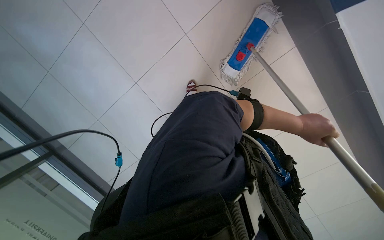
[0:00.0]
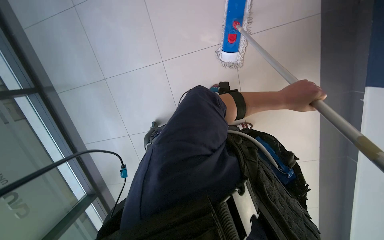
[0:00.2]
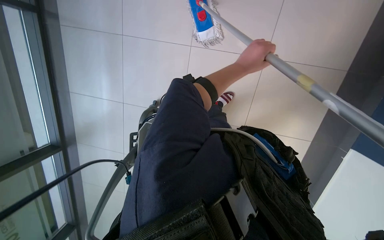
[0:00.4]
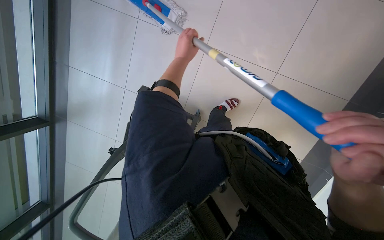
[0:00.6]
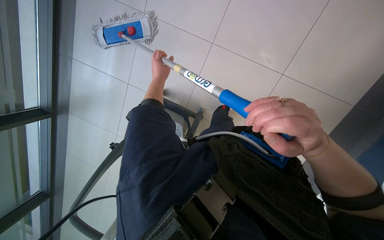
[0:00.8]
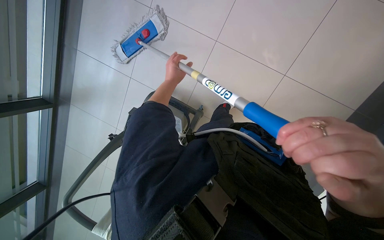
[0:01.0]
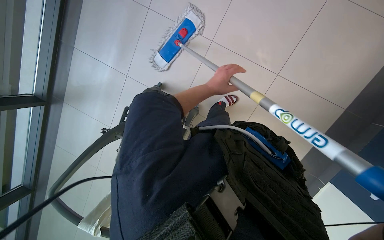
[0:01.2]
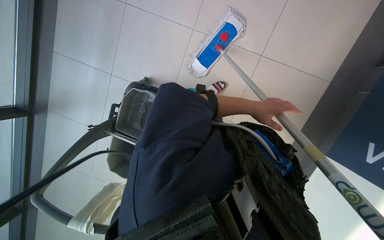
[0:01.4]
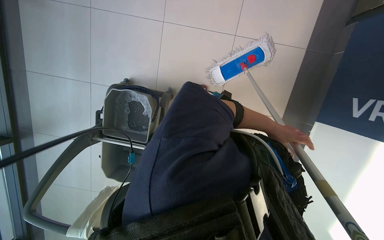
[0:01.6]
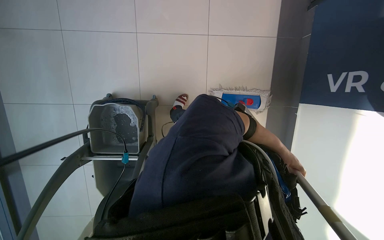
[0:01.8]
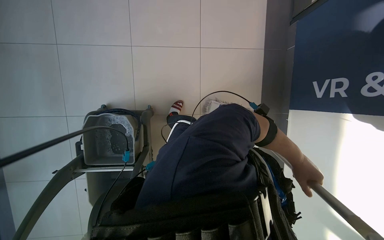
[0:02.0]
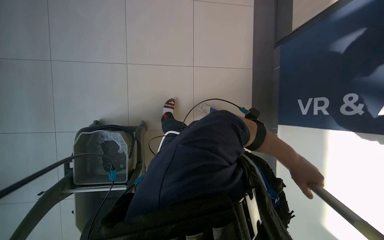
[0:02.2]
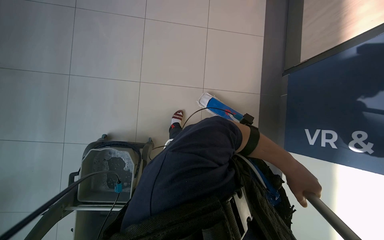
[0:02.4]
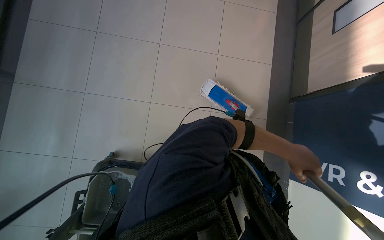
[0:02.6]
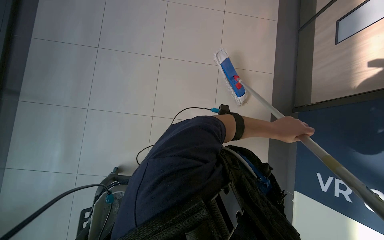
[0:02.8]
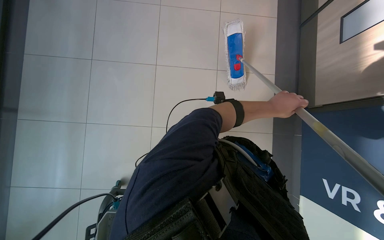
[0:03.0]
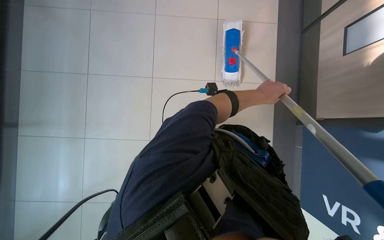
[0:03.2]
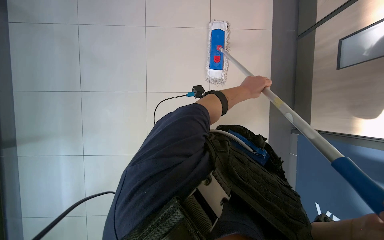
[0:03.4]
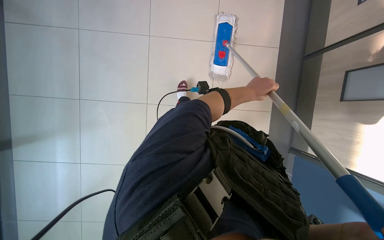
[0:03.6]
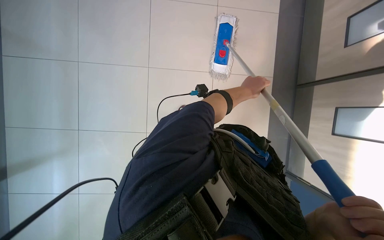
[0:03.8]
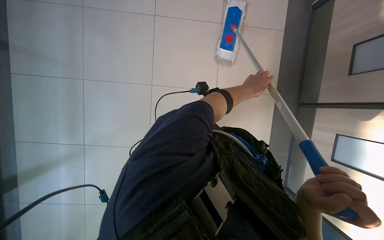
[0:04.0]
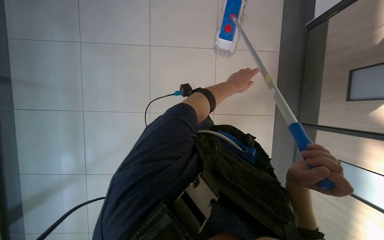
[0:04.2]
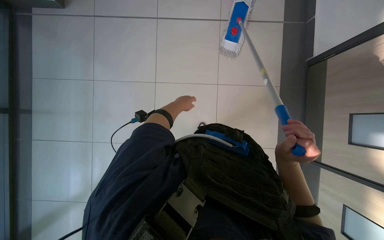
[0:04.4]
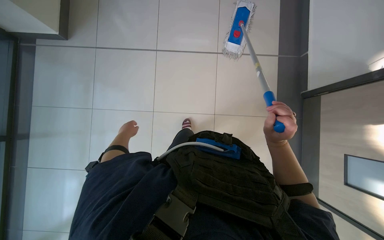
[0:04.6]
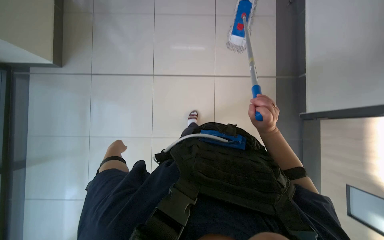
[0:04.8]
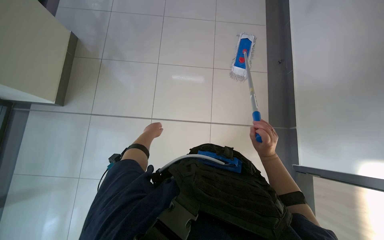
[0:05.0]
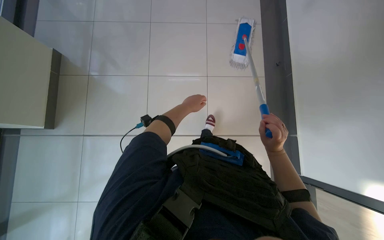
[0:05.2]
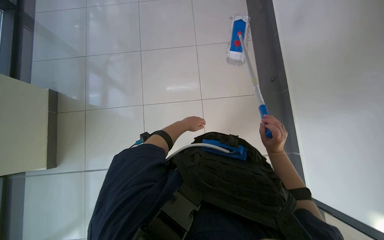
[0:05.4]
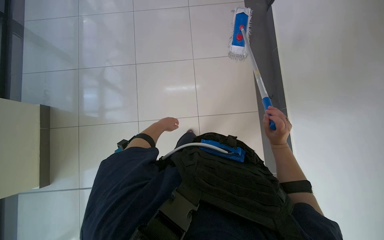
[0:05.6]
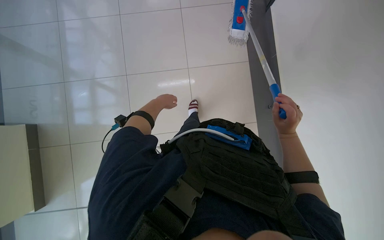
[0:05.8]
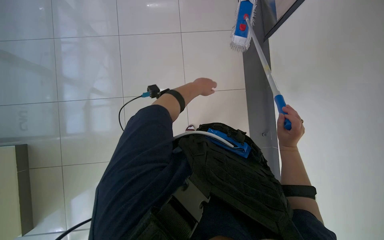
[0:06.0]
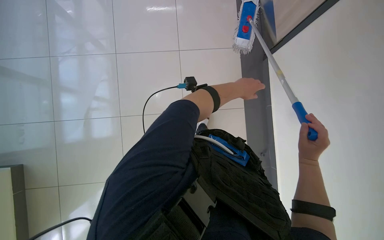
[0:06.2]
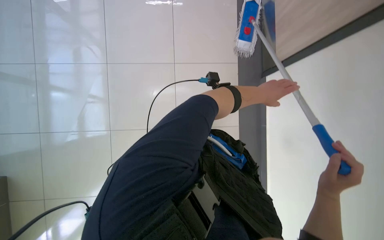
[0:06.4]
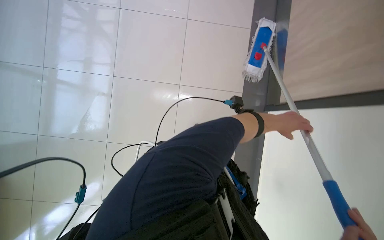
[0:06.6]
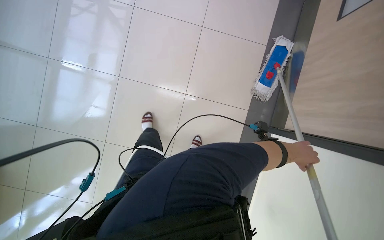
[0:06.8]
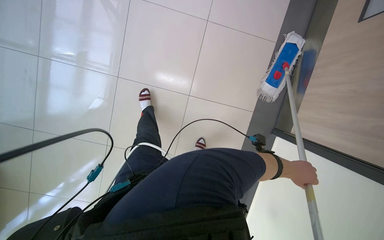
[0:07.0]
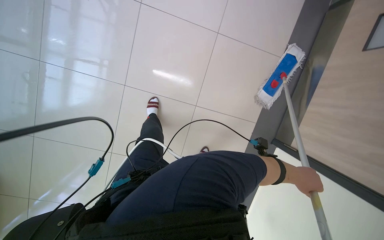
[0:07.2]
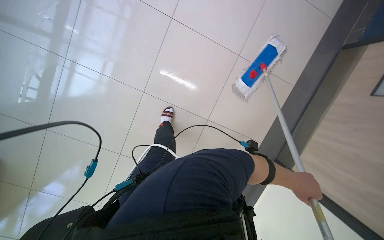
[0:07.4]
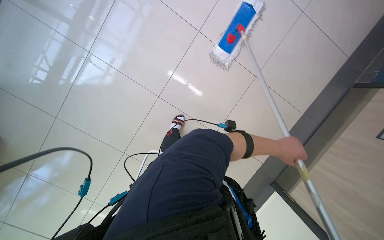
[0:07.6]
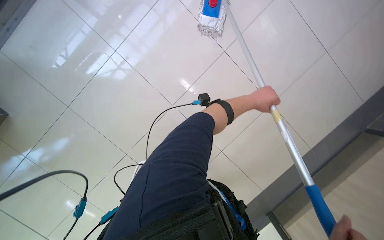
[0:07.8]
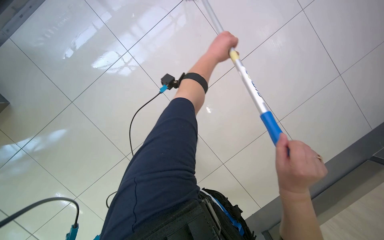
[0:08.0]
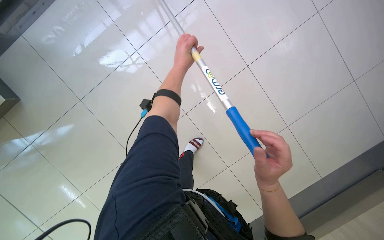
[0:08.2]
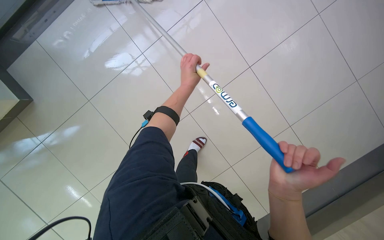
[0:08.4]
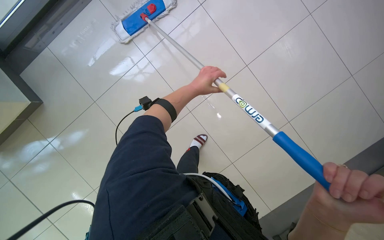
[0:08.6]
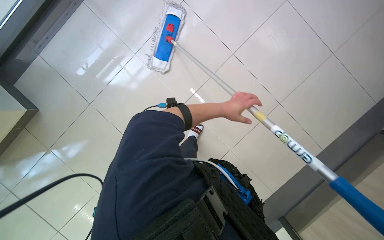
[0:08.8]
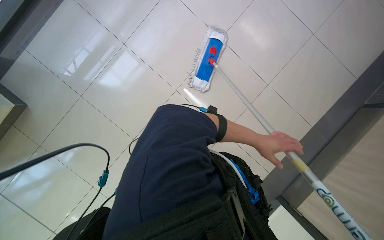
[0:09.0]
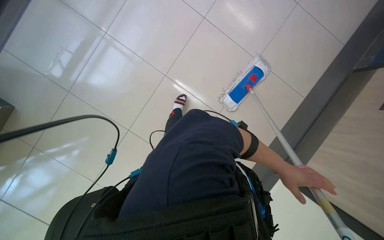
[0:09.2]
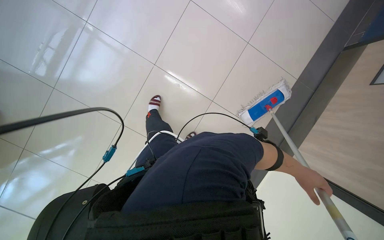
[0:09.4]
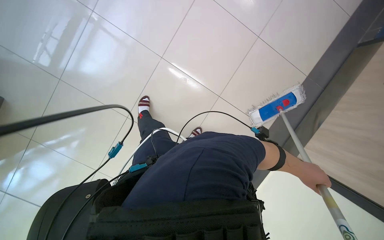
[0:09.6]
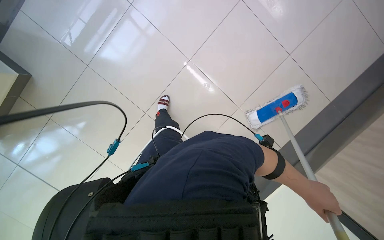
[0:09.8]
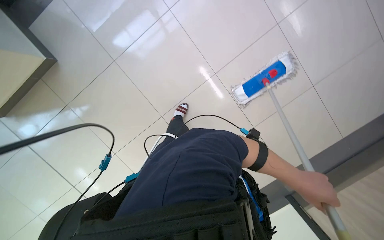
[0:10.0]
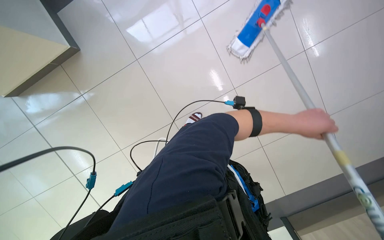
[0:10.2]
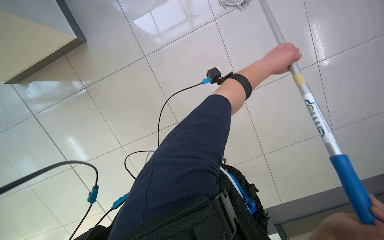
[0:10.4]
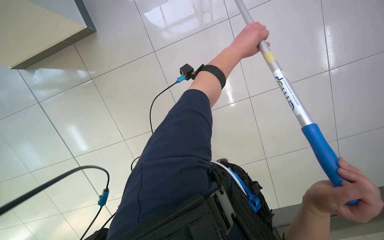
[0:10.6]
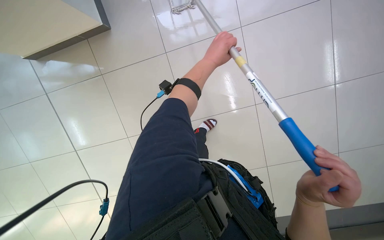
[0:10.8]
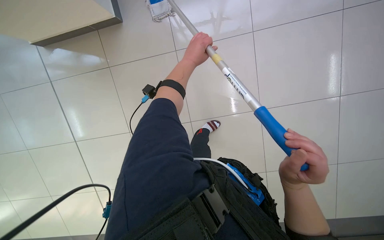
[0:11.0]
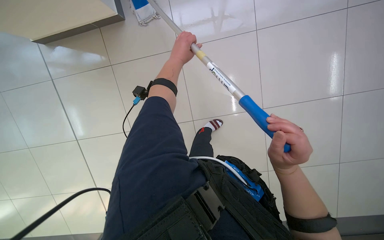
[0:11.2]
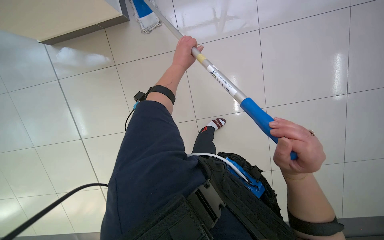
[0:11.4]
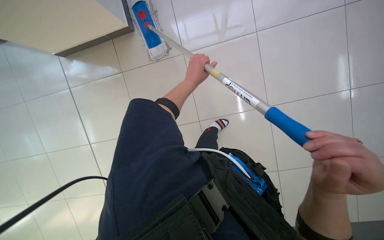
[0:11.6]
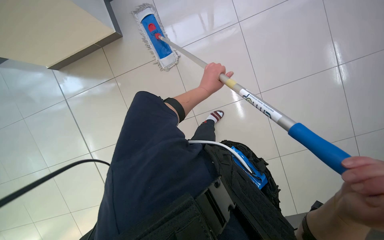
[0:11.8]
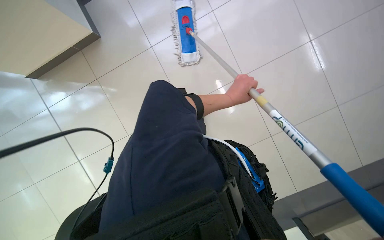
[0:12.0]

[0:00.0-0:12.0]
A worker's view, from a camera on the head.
Job: mopping floor.
The whole recording: Mopping tiled floor. The worker mops the tiled floor, occasionally moving the mop bucket and cleaning the mop head.
0:00.0 to 0:01.6: The view pans to the left by some 20 degrees.
0:01.6 to 0:03.0: The head travels about 40 cm. The camera pitches upward, by about 20 degrees.
0:03.0 to 0:04.4: The left hand moves farther from the camera and to the left, roughly 35 cm.
0:04.4 to 0:06.0: The view tips upward by approximately 15 degrees. The right hand shifts some 25 cm farther from the camera.
0:06.0 to 0:07.6: The left hand travels to the right by some 15 cm.
0:07.6 to 0:09.0: The camera sweeps to the left, by approximately 35 degrees.
0:09.0 to 0:10.4: The head turns to the left by approximately 40 degrees. The camera pitches upward, by some 15 degrees.

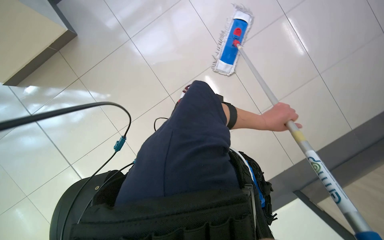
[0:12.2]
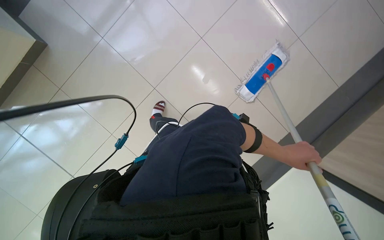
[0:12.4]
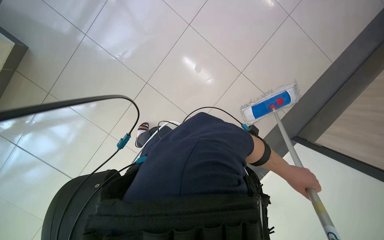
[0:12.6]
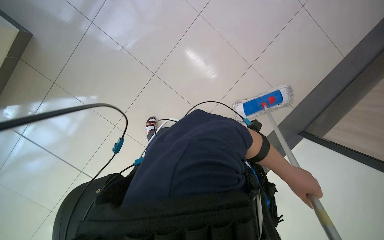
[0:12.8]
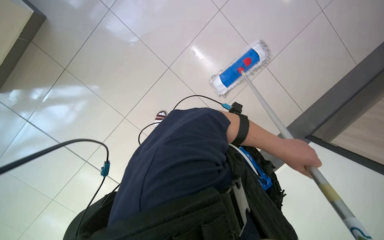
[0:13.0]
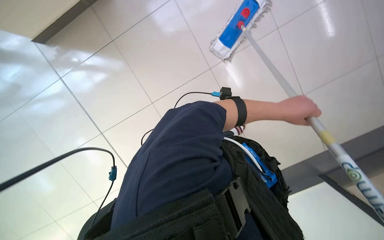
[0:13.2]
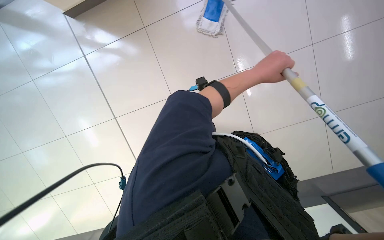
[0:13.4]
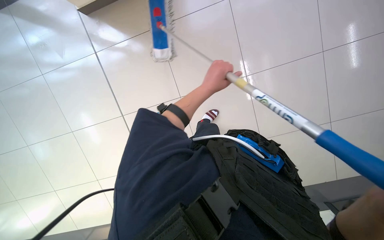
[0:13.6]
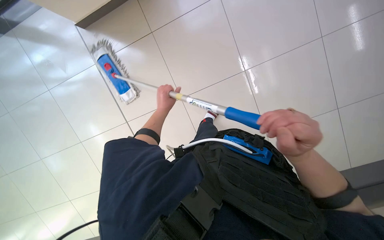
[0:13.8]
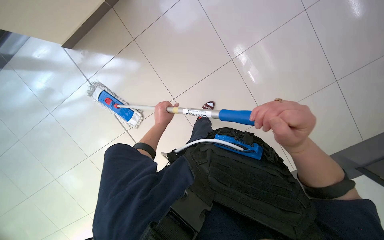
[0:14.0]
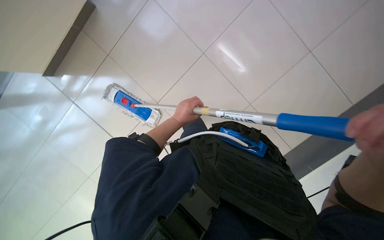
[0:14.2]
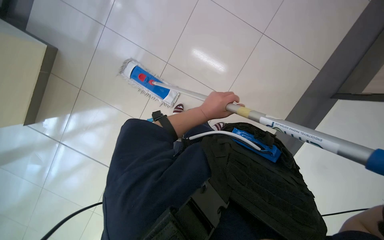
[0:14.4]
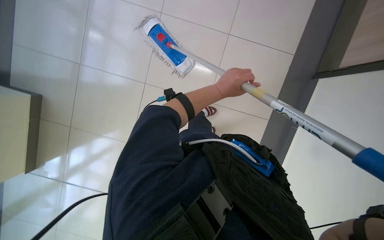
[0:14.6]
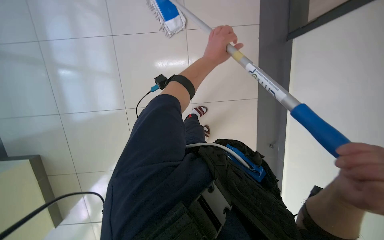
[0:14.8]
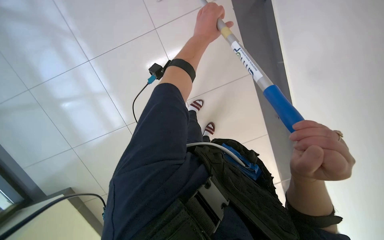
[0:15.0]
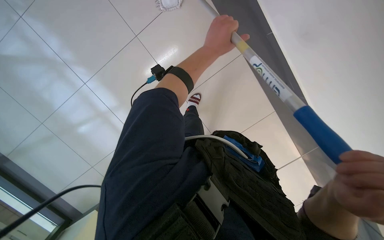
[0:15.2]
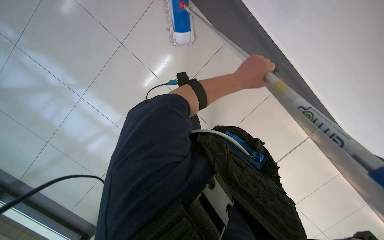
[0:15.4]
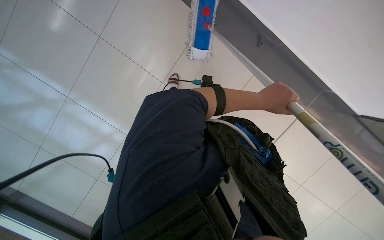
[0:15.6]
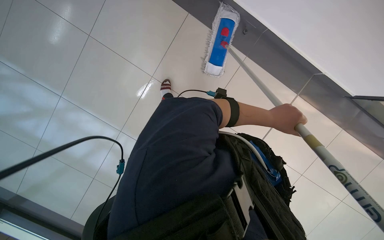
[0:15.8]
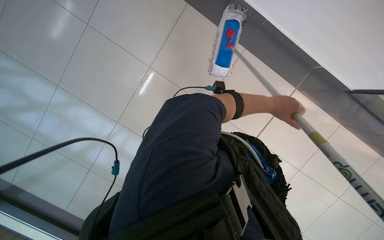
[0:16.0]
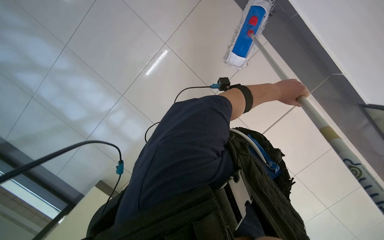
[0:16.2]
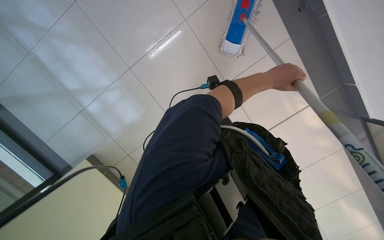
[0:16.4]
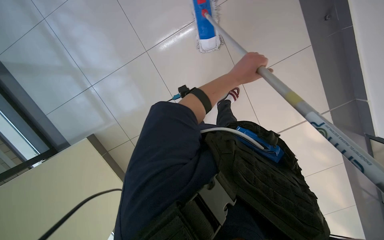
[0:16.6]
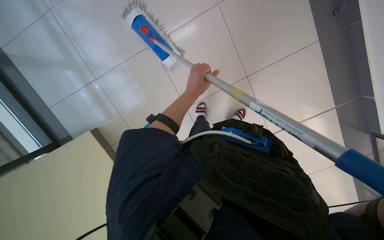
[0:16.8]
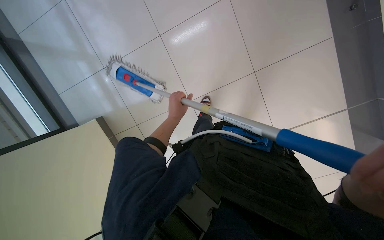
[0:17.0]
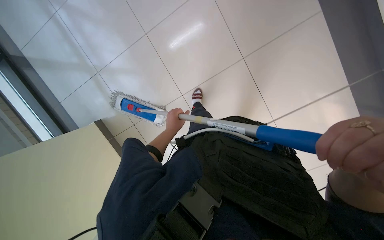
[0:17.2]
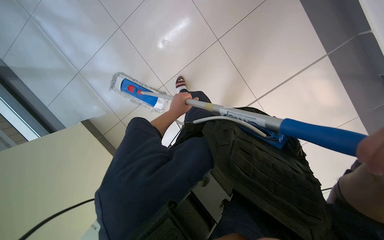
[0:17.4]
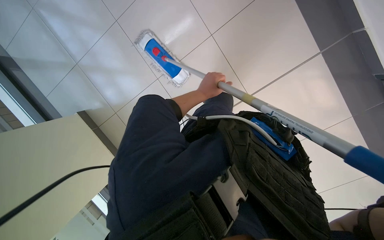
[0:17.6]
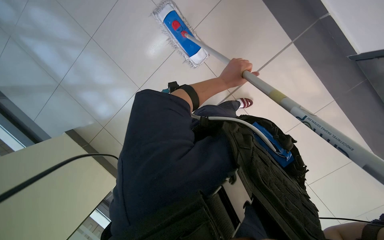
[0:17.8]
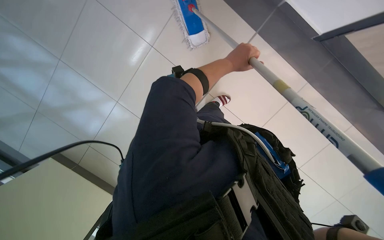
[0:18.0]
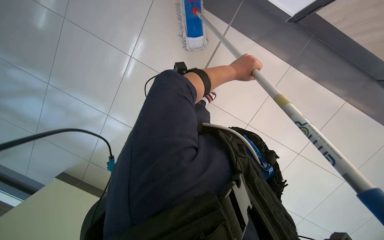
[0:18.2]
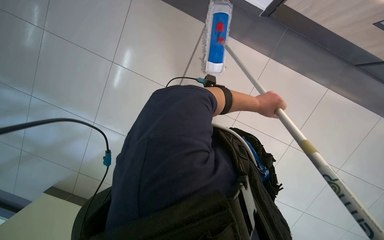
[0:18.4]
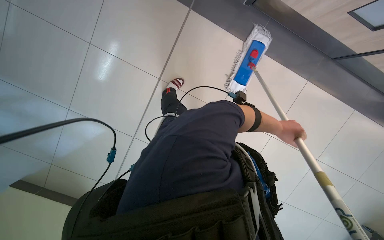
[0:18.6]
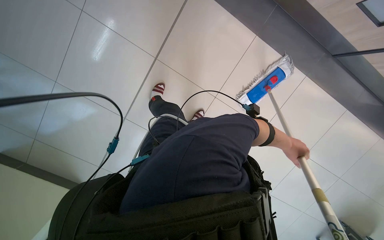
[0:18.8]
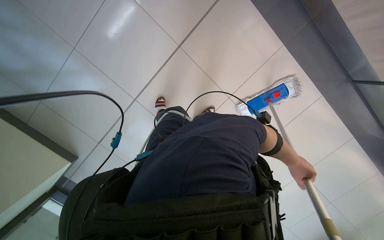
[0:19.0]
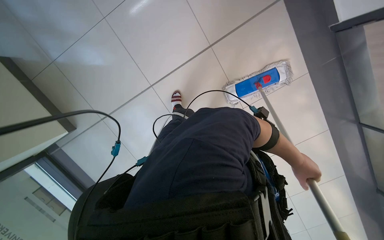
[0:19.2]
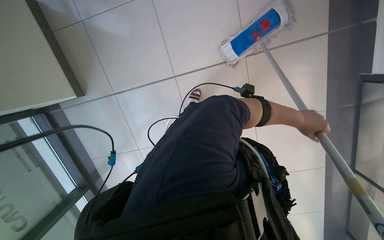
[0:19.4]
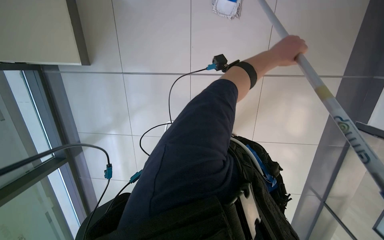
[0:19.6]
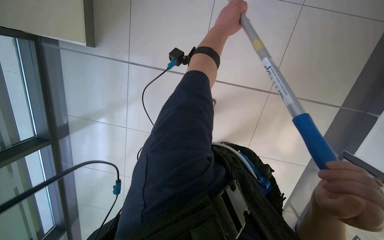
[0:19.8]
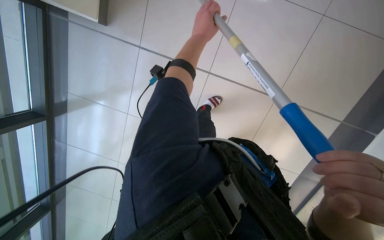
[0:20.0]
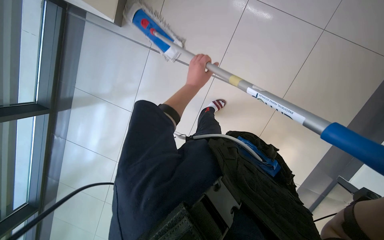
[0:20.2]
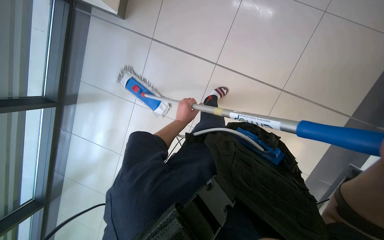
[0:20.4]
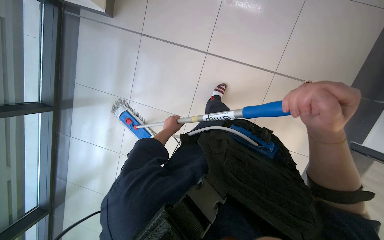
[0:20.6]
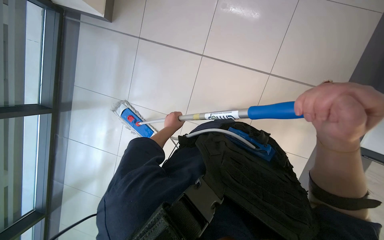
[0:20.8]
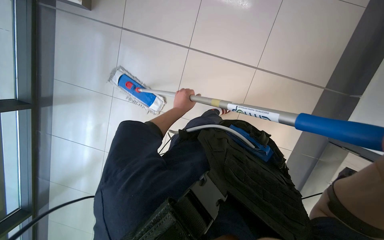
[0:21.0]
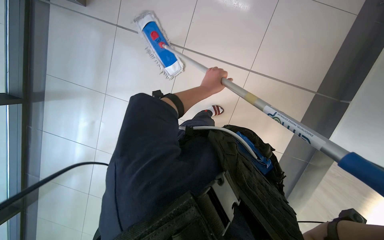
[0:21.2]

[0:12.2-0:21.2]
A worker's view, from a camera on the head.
Job: mopping floor.
The whole recording: Mopping tiled floor. The worker mops the tiled floor, occasionally moving the mop bucket and cleaning the mop head.
0:12.2 to 0:13.8: Everything in view rotates roughly 30 degrees clockwise.
0:13.8 to 0:15.2: The view tips downward by roughly 15 degrees.
0:16.6 to 0:18.2: The left hand travels to the left and back again, about 15 cm each way.
0:19.8 to 0:21.2: The left hand is displaced down the picture and farther from the camera by some 25 cm.
